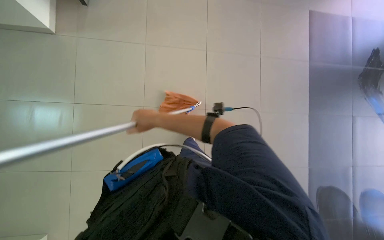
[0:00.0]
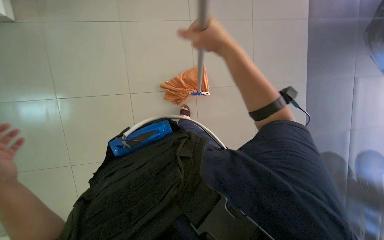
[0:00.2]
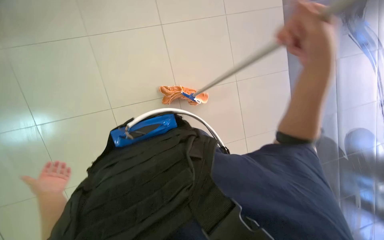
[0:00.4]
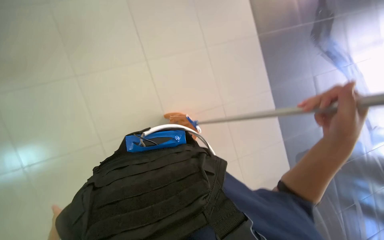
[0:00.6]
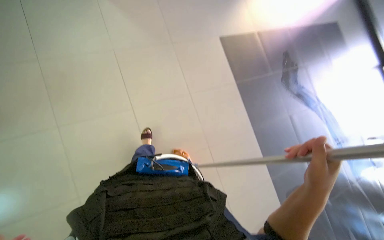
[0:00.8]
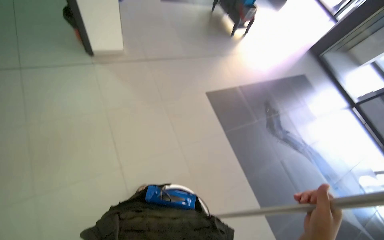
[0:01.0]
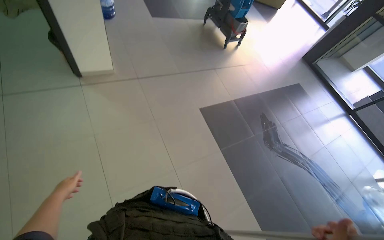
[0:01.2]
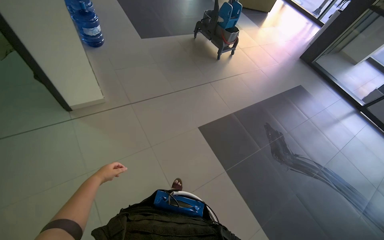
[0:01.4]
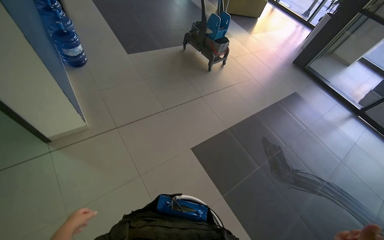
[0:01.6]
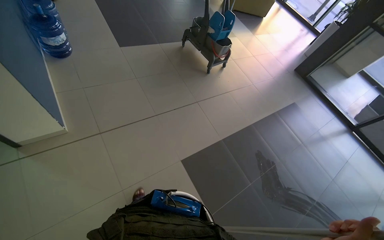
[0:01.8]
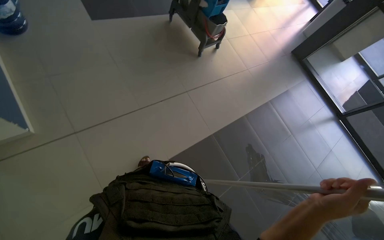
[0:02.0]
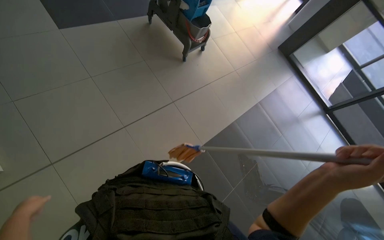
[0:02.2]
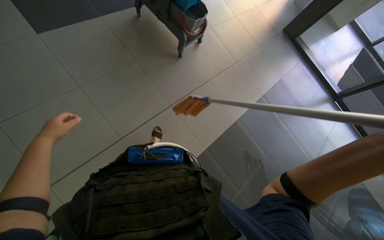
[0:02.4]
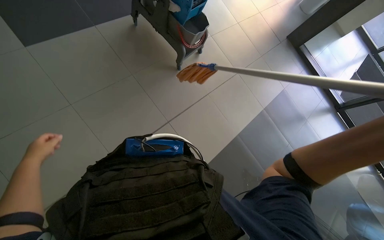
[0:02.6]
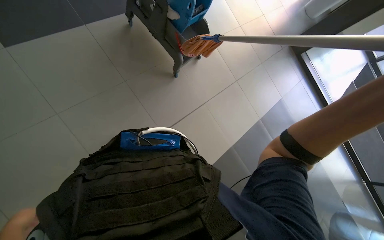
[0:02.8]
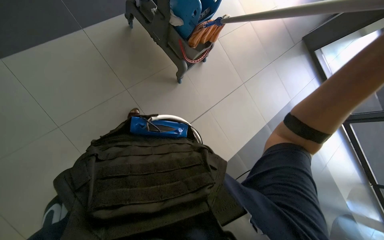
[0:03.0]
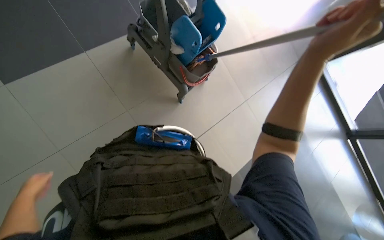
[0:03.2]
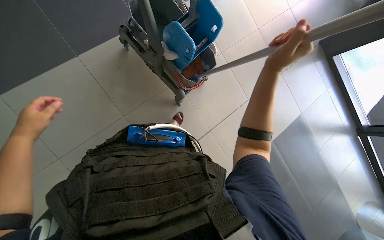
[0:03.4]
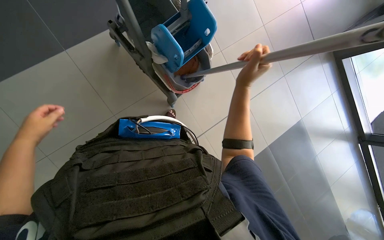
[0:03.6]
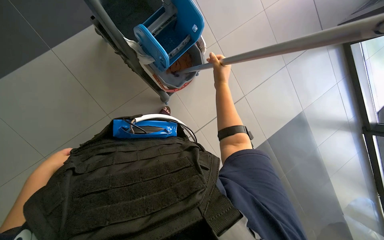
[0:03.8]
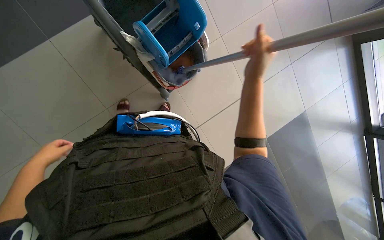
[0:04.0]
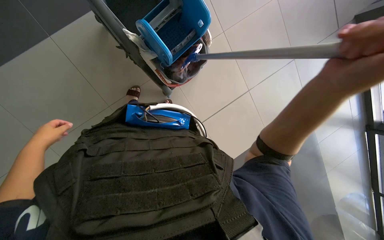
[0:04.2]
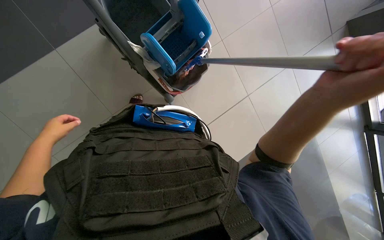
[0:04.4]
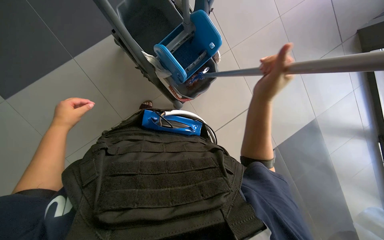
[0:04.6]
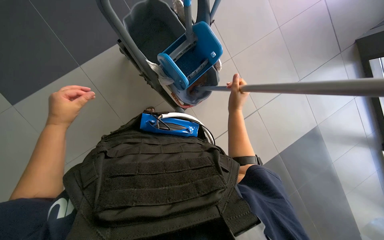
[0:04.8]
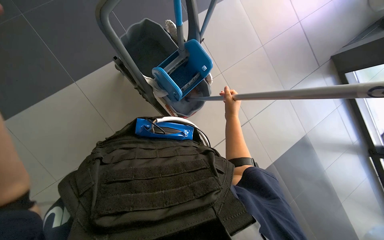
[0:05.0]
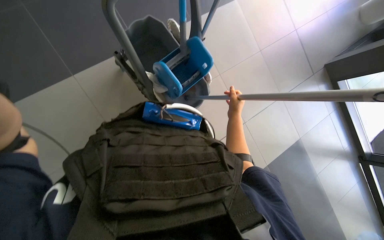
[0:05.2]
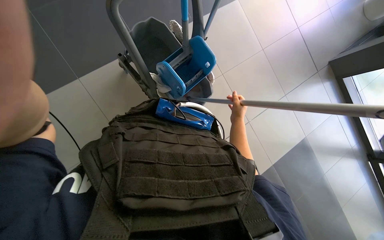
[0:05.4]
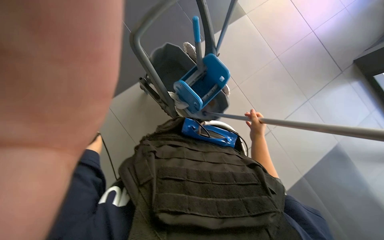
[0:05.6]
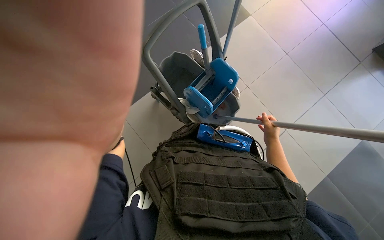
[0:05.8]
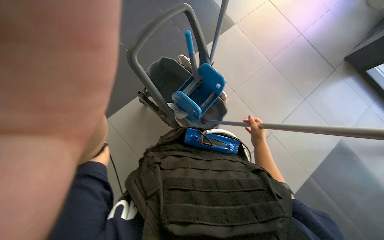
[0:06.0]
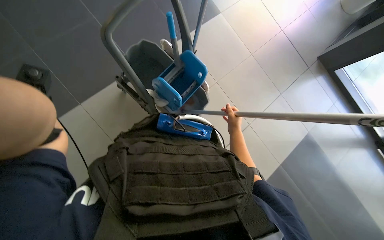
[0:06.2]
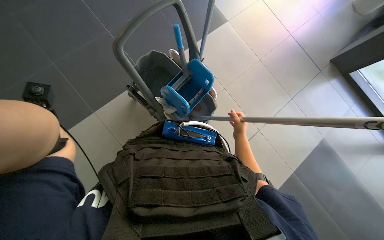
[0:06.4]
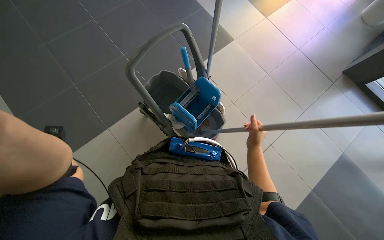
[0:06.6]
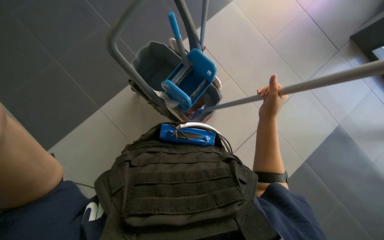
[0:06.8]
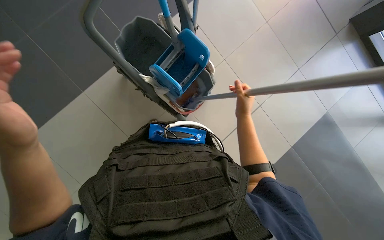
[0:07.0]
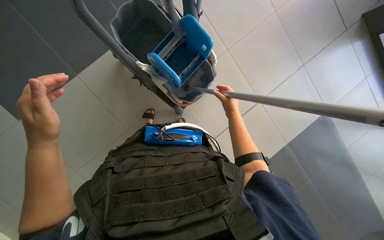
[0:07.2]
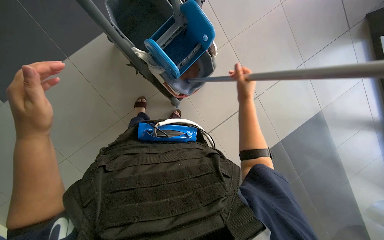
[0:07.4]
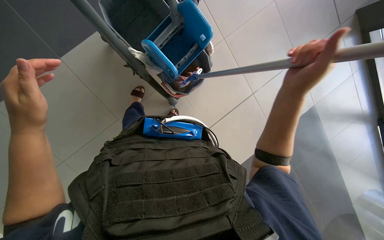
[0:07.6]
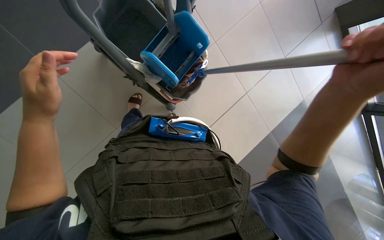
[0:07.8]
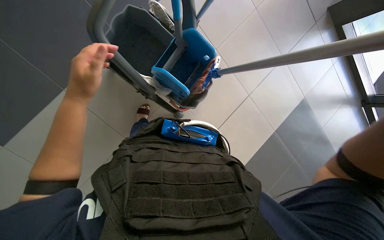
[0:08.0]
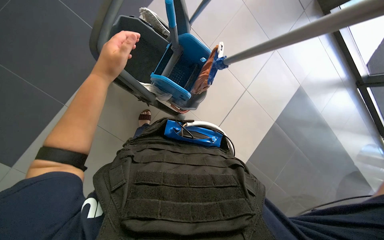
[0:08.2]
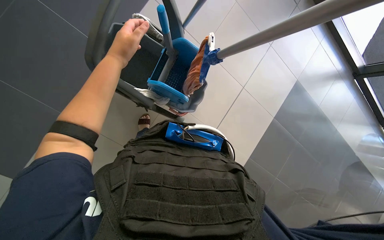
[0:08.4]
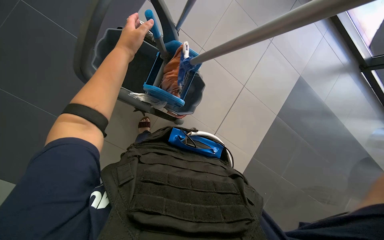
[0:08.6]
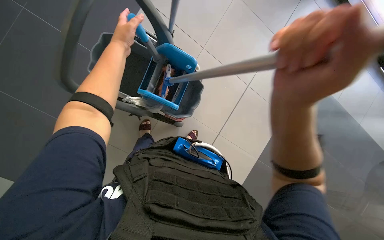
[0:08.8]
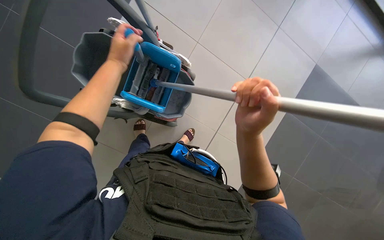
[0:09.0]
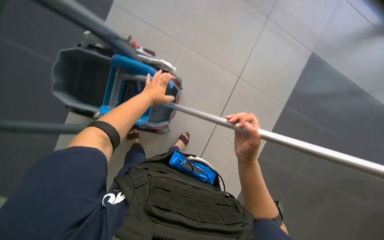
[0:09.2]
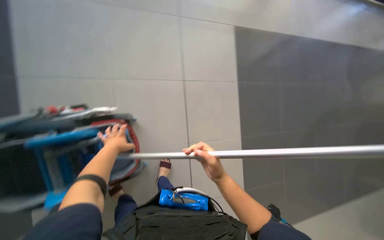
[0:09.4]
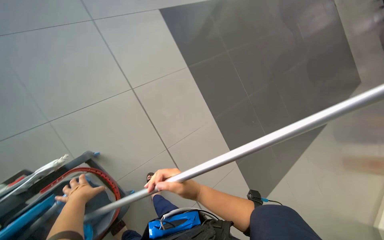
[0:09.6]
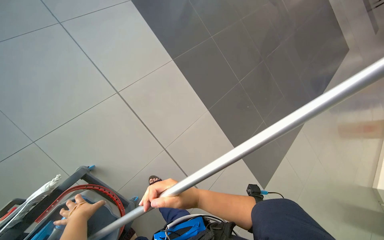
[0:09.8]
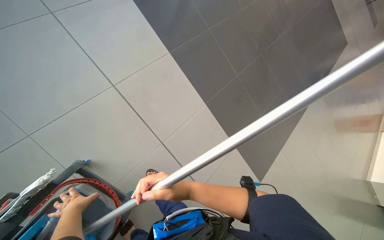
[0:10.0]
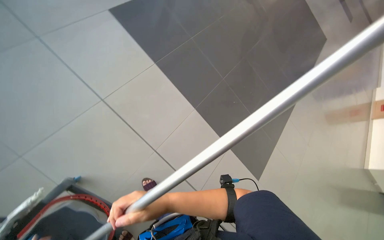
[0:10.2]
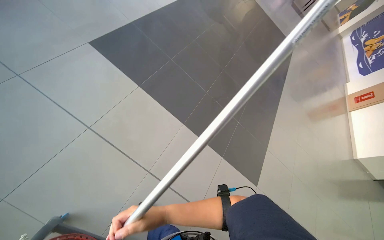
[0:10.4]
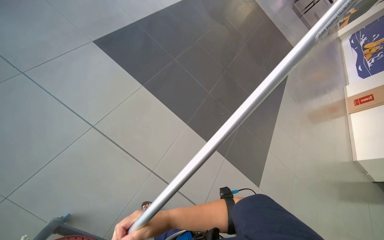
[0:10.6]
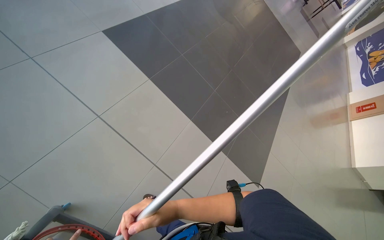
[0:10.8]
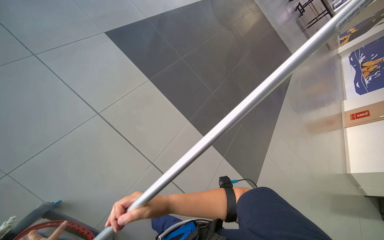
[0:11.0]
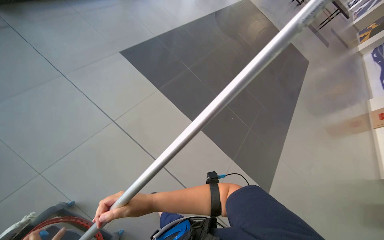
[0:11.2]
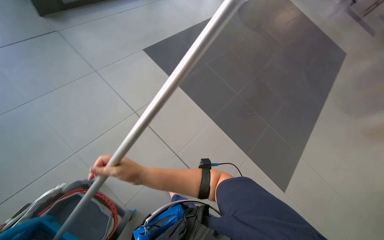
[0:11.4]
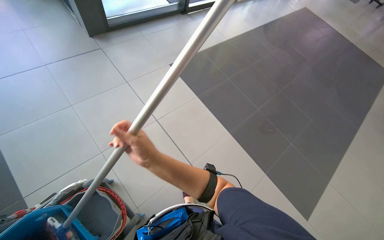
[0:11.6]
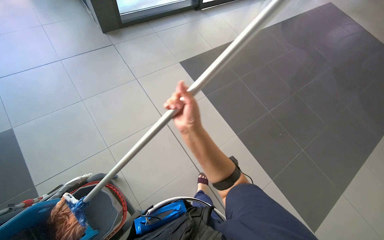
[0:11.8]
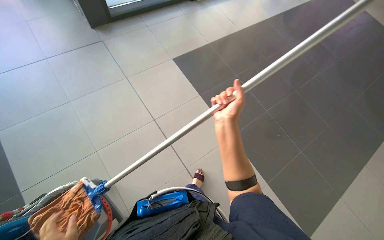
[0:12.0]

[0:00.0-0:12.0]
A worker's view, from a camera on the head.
Job: mopping floor.
The whole recording: Mopping the floor. The worker mops the floor with a mop, wrings it in the bucket, and changes the mop head.
0:00.0 to 0:01.6: The head travels roughly 40 cm. The camera pitches upward, by some 35 degrees.
0:01.6 to 0:03.0: The camera is carried roughly 1 m. The view tips downward by some 25 degrees.
0:04.4 to 0:06.0: The view tilts roughly 20 degrees upward. The right hand travels farther from the camera by about 35 cm.
0:06.0 to 0:07.6: The view tips downward by some 20 degrees. The right hand goes nearer and farther, about 30 cm each way, reversing 2 times.
0:07.6 to 0:09.0: The left hand travels up the picture by some 30 cm.
0:09.0 to 0:10.4: The wearer looks roughly 60 degrees further to the right.
0:10.4 to 0:12.0: The wearer's head swings approximately 30 degrees to the left. The right hand heads up the picture and to the right, covering roughly 35 cm.

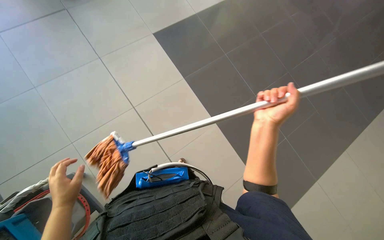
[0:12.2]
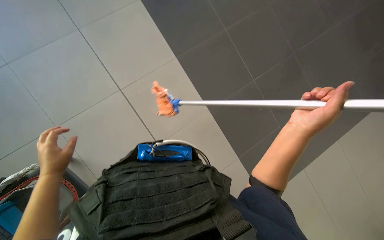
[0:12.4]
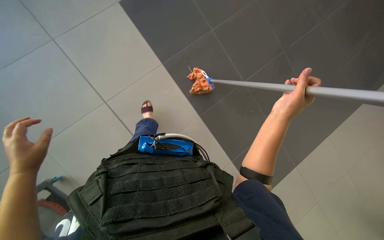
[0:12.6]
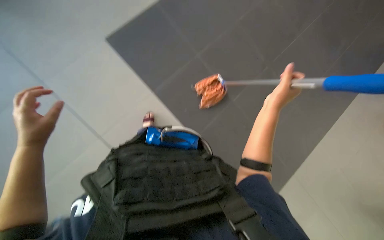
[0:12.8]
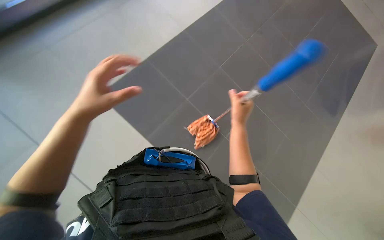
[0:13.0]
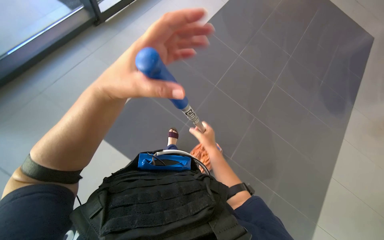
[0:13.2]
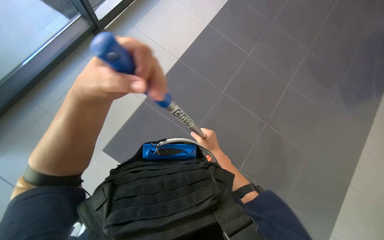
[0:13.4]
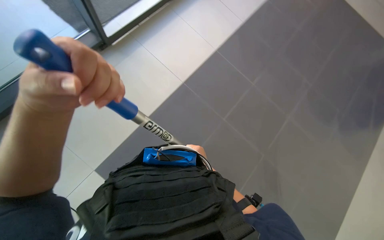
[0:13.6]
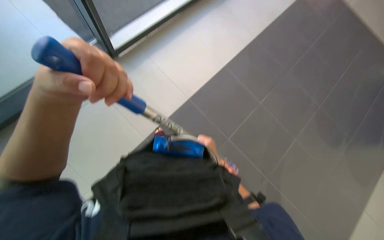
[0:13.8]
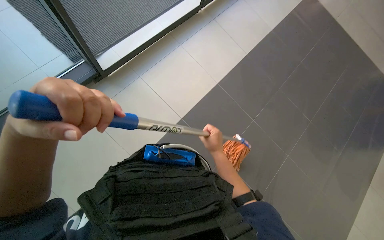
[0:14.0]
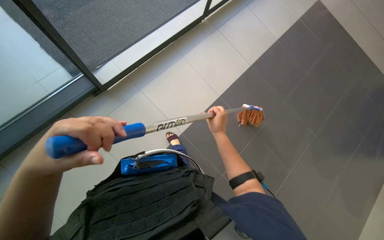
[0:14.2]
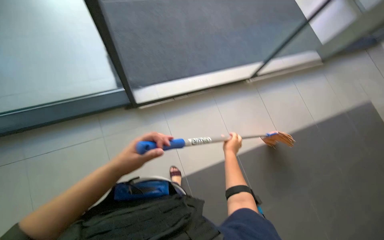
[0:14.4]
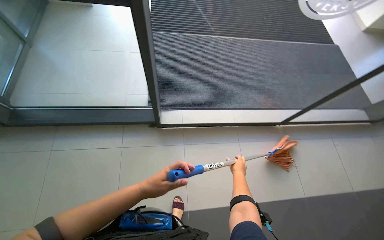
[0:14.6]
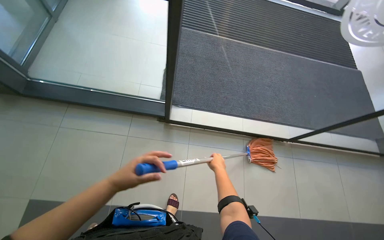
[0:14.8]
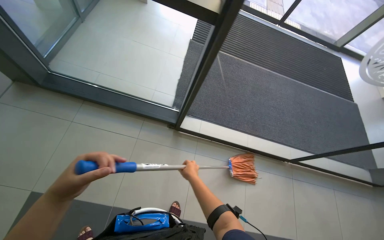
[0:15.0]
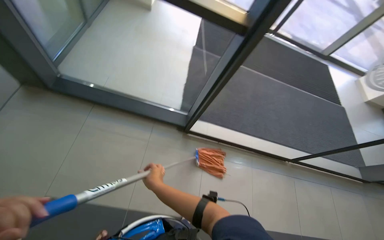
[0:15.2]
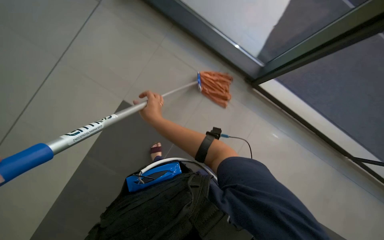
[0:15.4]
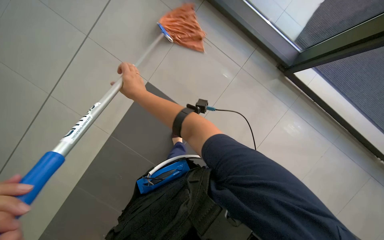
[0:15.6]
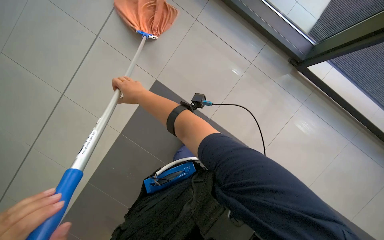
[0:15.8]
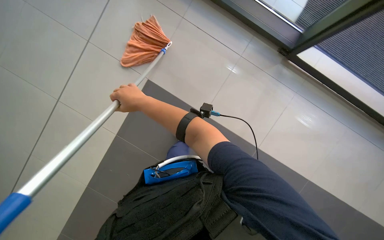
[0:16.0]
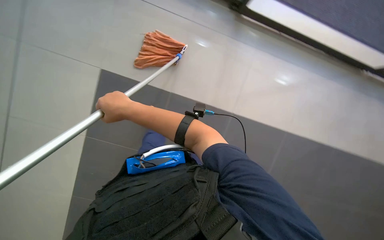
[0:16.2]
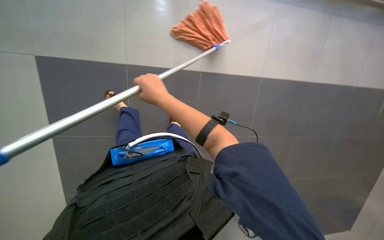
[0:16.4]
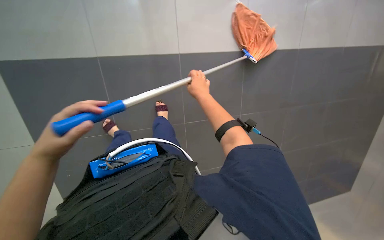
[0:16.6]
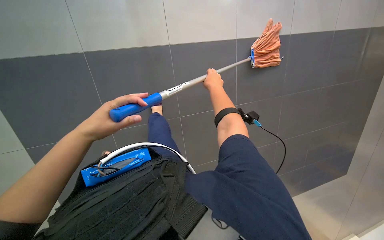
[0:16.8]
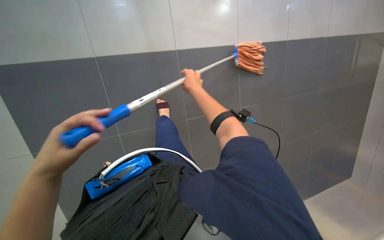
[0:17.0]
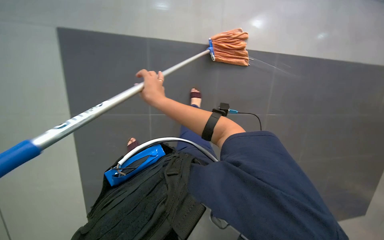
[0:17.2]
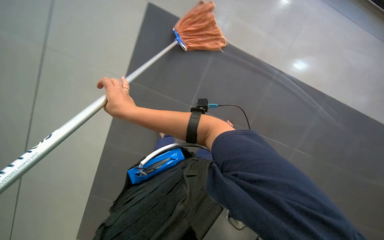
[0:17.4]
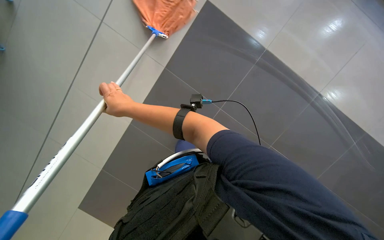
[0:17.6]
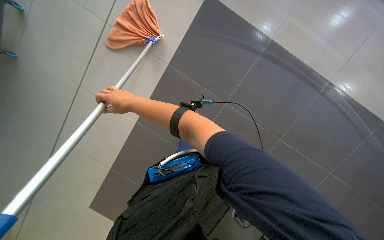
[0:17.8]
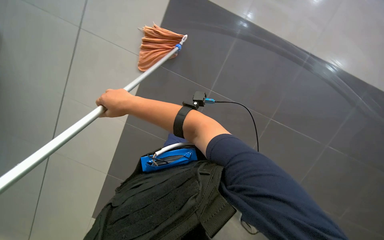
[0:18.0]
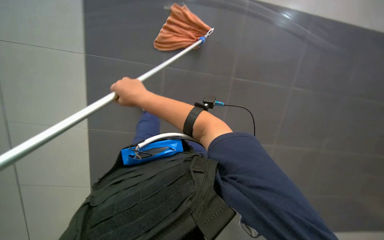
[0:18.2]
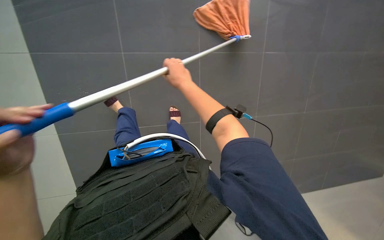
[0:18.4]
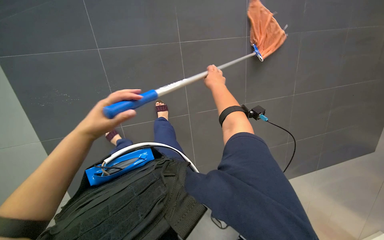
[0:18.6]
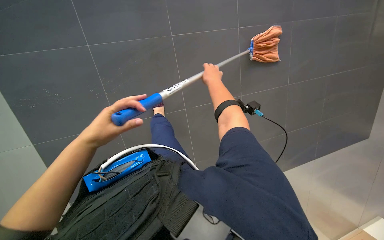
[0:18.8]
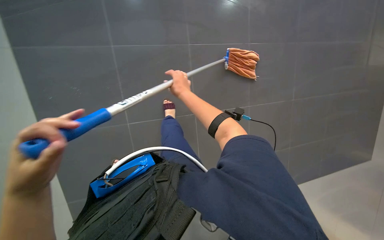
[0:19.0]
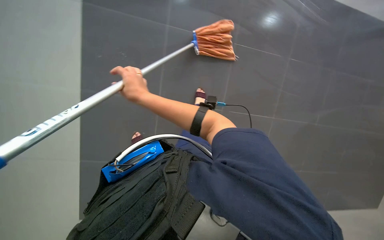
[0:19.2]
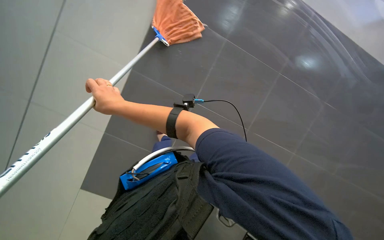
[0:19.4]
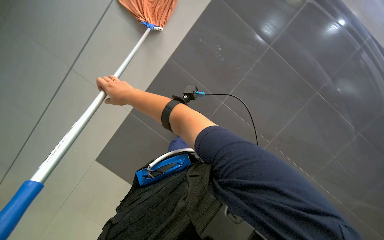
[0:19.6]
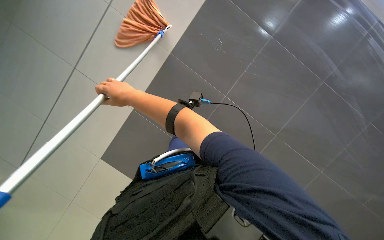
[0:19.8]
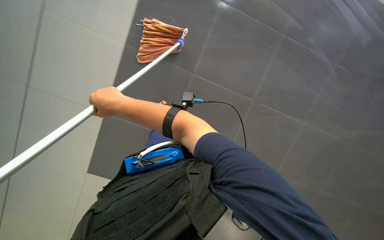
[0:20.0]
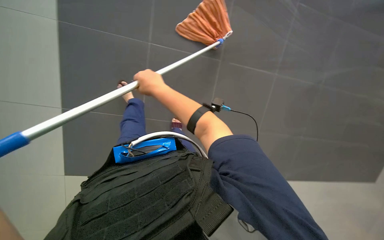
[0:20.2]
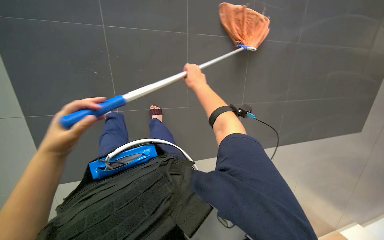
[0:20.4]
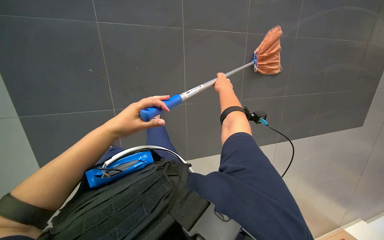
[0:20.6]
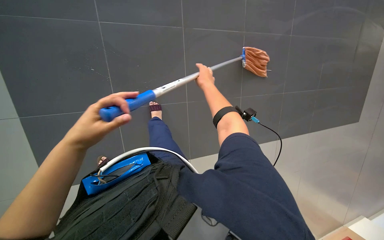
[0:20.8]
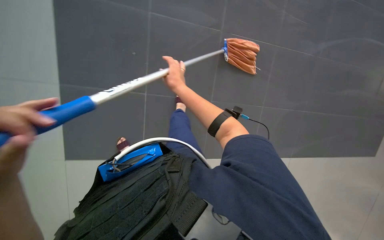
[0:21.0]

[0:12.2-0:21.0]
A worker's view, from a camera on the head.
Job: mopping floor.
The whole recording: Mopping the floor. The worker mops the floor with a mop, wrings it in the bucket, and changes the mop head.
0:12.2 to 0:13.6: The wearer looks roughly 25 degrees further upward. The right hand travels farther from the camera and to the left by some 25 cm.
0:13.6 to 0:15.2: The camera travels about 40 cm. The view tips upward by some 30 degrees. Everything in view rotates roughly 40 degrees clockwise.
0:16.6 to 0:18.0: Everything in view rotates some 50 degrees counterclockwise.
0:18.0 to 0:19.6: The view swings some 20 degrees to the right. The view tips downward by about 15 degrees. The right hand travels farther from the camera by some 15 cm, and travels to the right and back again, roughly 30 cm each way.
0:19.6 to 0:21.0: The view tilts approximately 15 degrees downward. The right hand heads to the right, covering about 10 cm.
